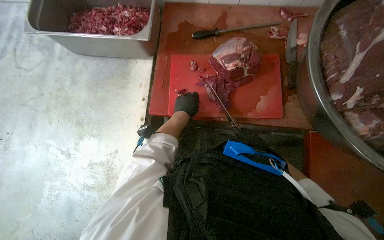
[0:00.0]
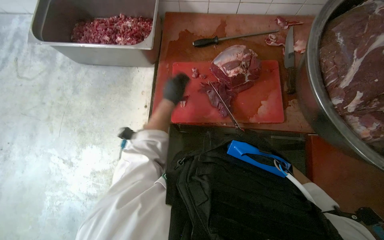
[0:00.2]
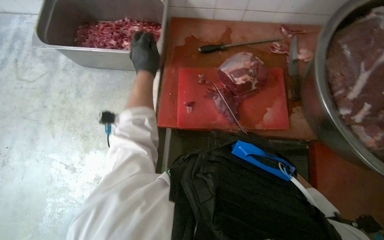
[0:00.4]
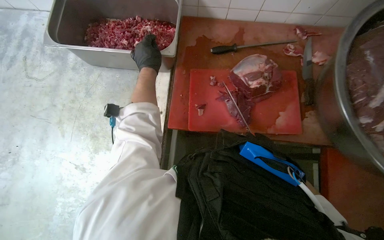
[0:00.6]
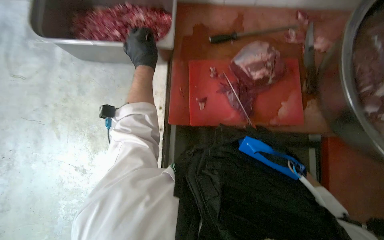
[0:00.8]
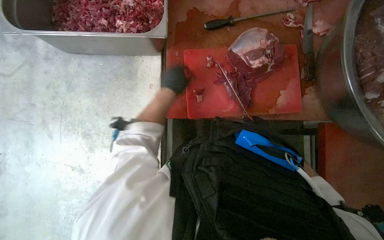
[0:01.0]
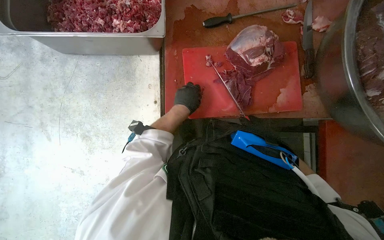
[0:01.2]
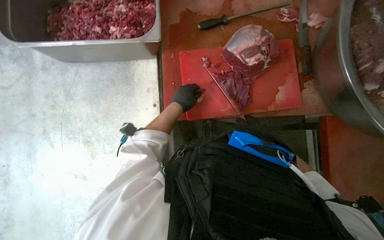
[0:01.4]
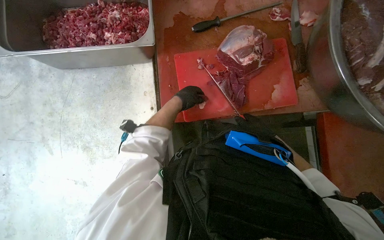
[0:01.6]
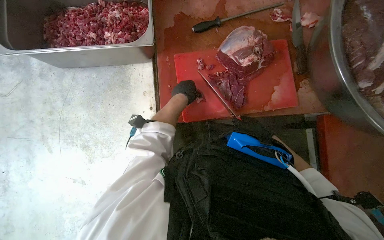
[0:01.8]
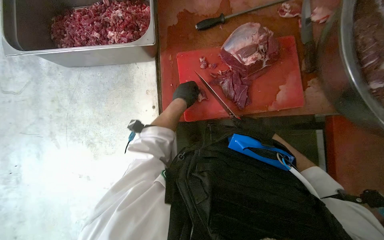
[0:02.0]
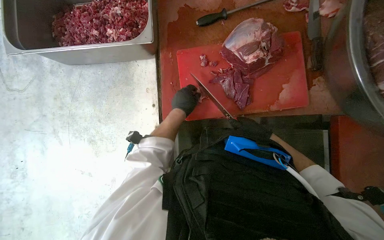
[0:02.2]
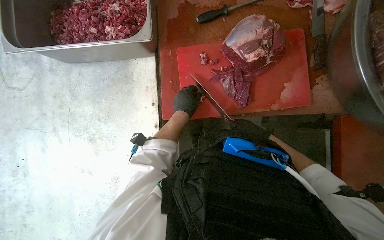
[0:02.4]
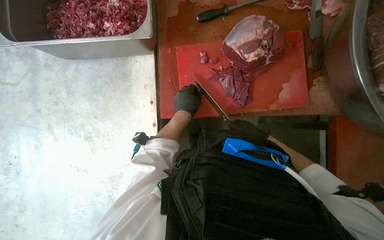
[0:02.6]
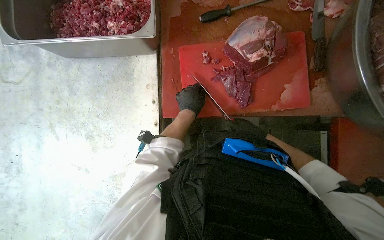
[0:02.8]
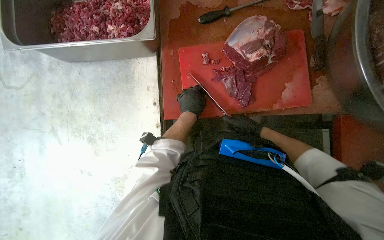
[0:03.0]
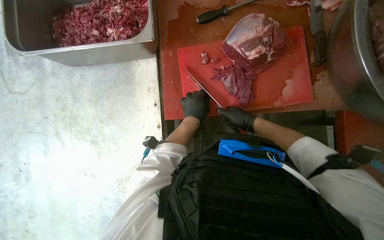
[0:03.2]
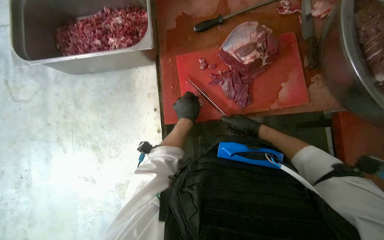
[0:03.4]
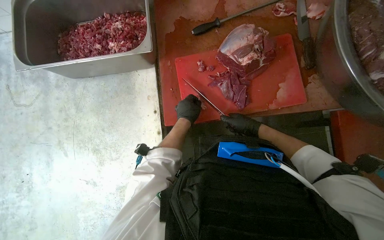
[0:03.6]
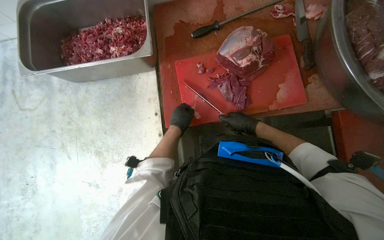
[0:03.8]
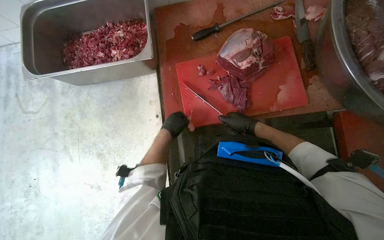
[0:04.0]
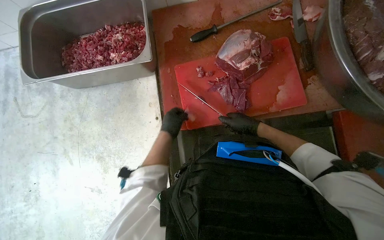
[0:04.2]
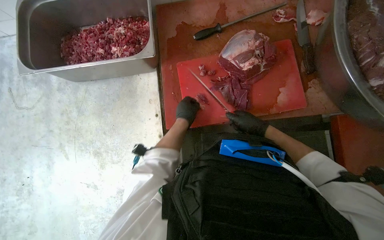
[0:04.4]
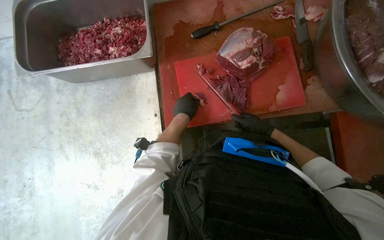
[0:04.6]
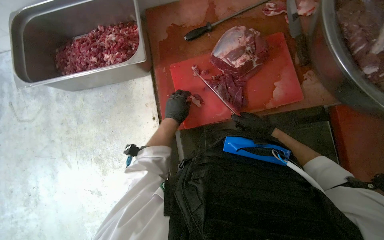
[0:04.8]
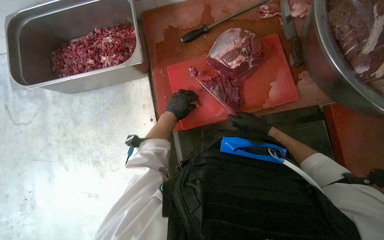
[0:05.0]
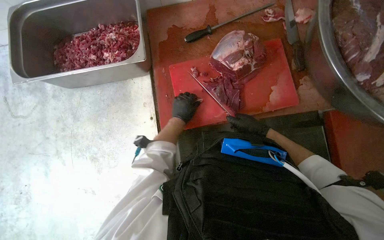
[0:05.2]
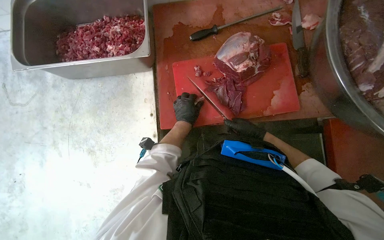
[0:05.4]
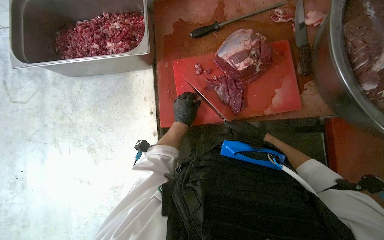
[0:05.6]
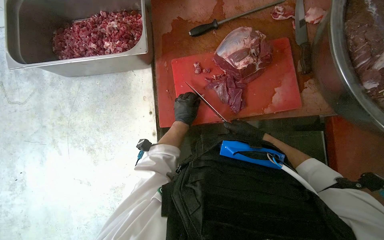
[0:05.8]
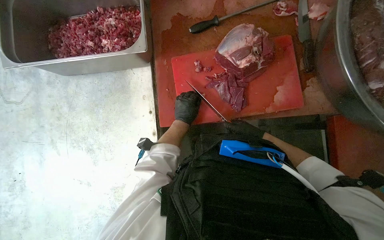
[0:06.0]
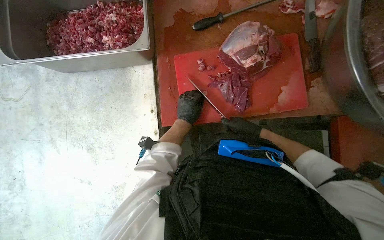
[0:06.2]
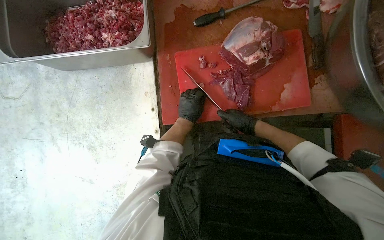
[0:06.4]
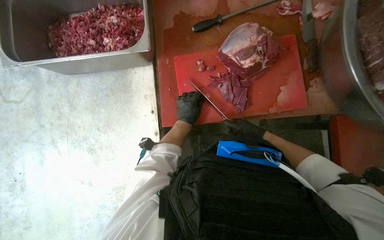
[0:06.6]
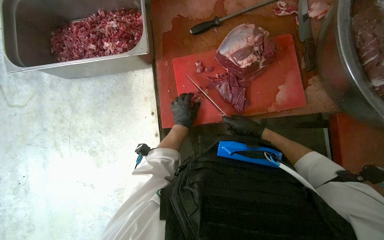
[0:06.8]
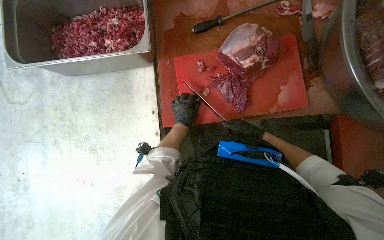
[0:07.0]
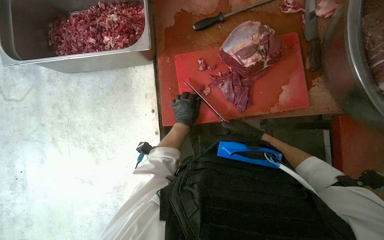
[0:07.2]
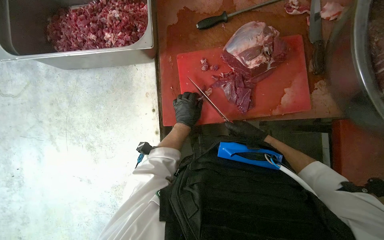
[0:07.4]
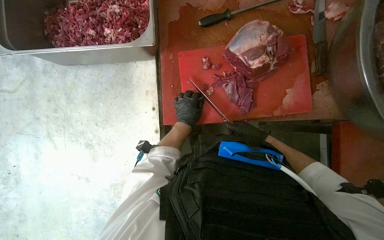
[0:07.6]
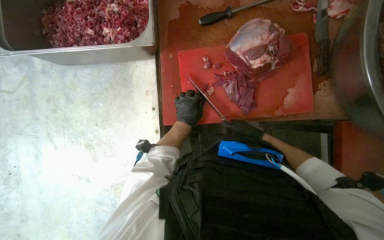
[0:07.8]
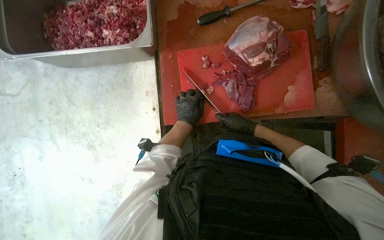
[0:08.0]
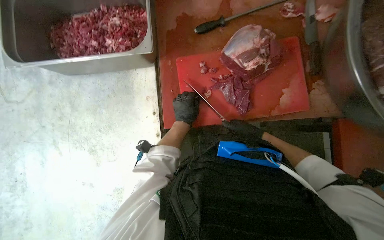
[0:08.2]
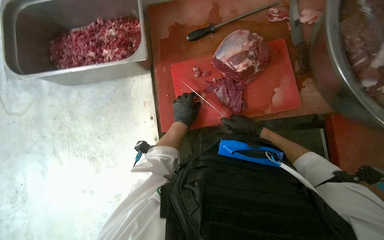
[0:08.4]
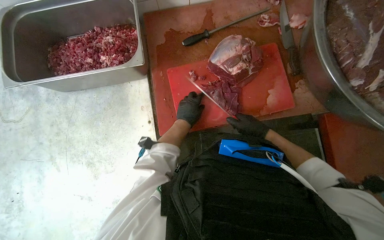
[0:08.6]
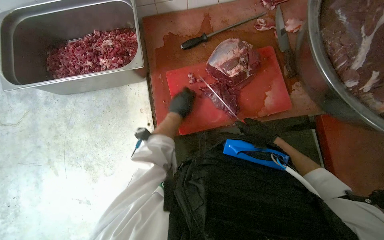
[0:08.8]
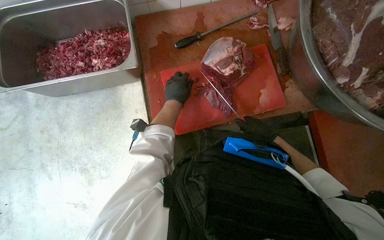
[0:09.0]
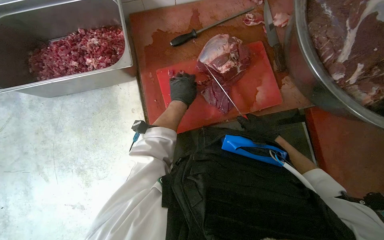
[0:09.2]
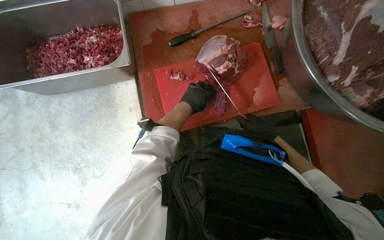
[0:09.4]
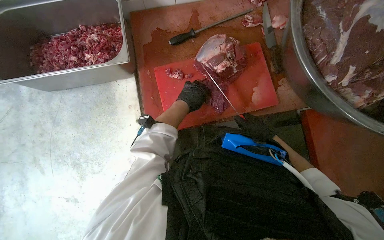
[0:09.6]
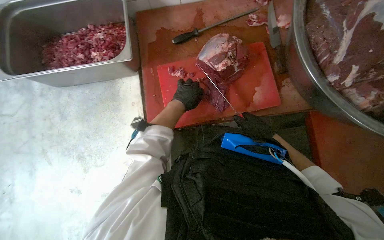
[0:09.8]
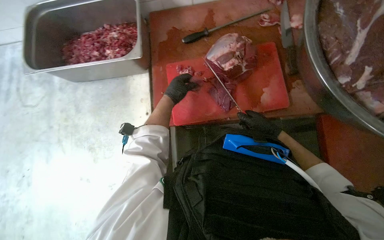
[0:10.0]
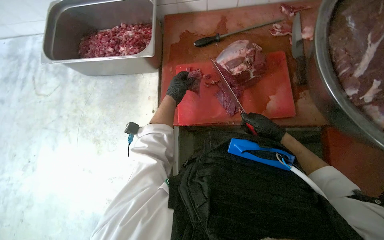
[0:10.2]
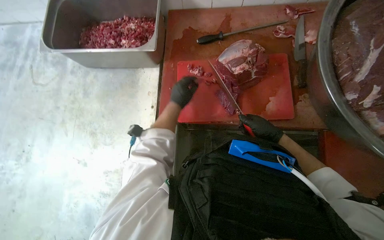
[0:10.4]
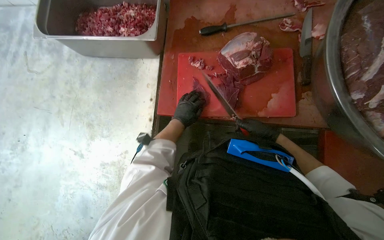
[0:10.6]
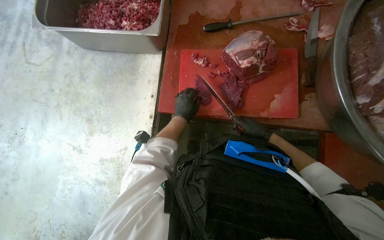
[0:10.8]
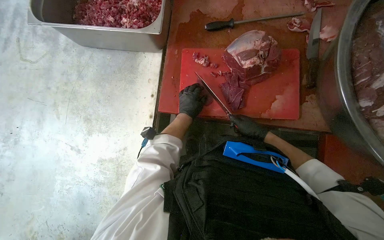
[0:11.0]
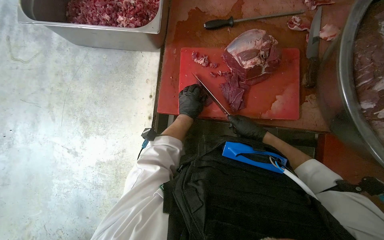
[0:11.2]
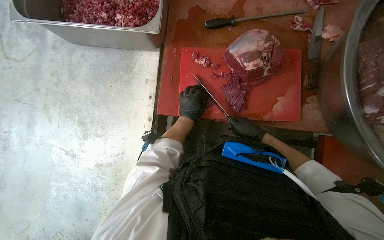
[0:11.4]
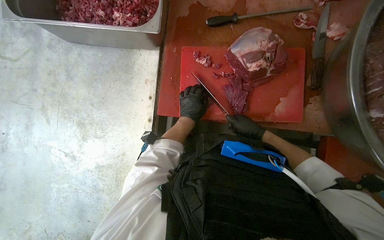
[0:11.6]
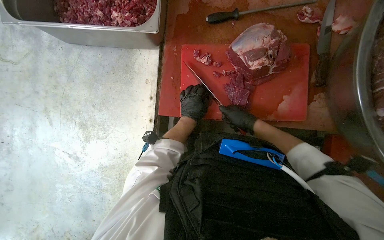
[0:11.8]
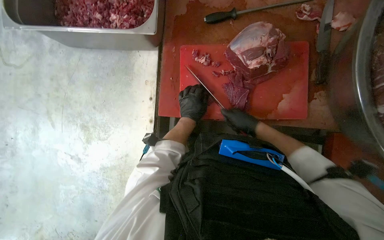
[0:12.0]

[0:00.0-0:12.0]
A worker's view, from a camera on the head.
Job: preparing food.
The whole recording: Cutting meat on board. The worker cuts pieces of meat on a red cutting board with a knife.
0:00.0 to 0:01.6: The left hand moves about 20 cm up the picture and comes back.
0:06.0 to 0:07.6: The hands work in one place, with small movements.
0:07.6 to 0:09.0: The left hand travels up the picture by about 10 cm. Meanwhile the right hand heads nearer to the camera, covering approximately 10 cm.
0:10.4 to 0:12.0: The right hand travels to the left by approximately 10 cm.

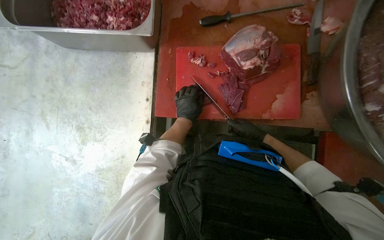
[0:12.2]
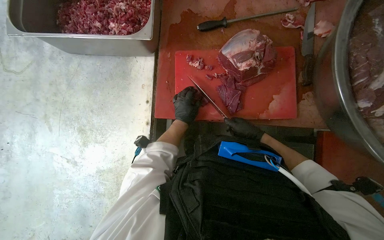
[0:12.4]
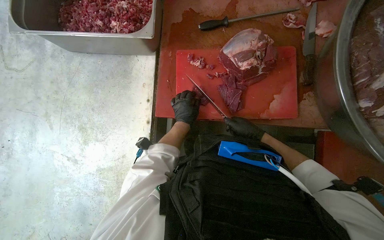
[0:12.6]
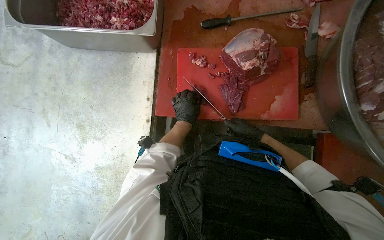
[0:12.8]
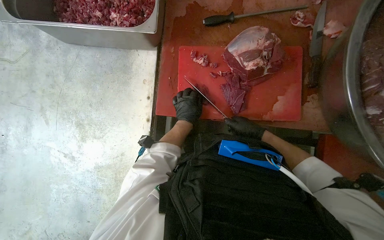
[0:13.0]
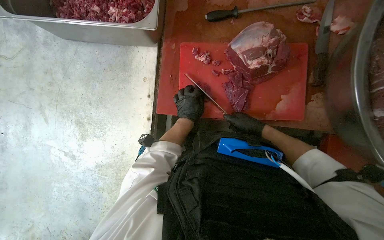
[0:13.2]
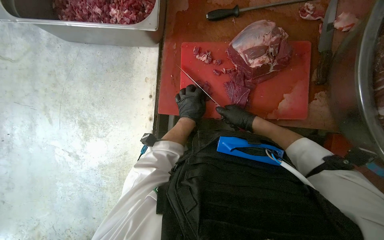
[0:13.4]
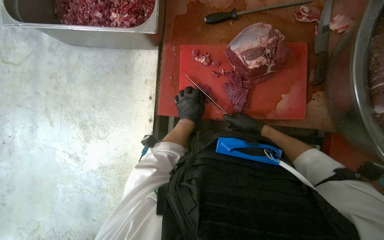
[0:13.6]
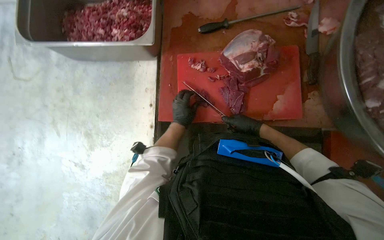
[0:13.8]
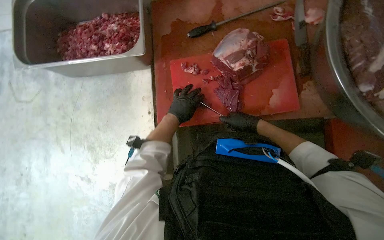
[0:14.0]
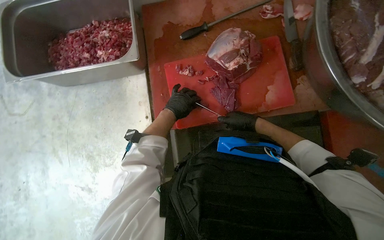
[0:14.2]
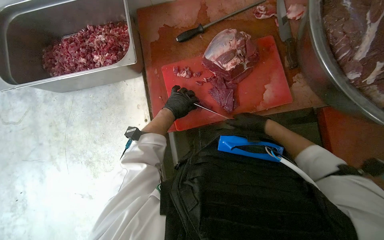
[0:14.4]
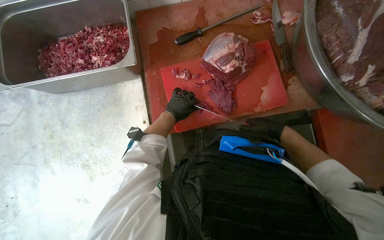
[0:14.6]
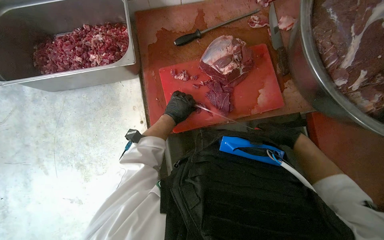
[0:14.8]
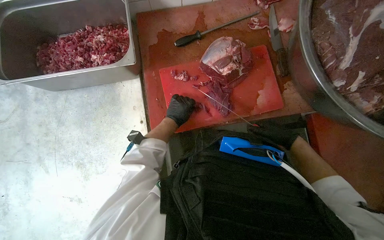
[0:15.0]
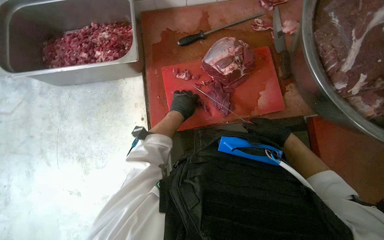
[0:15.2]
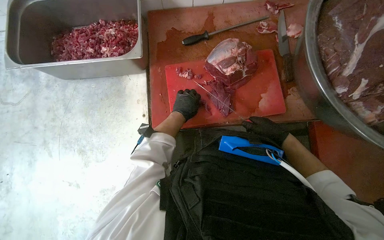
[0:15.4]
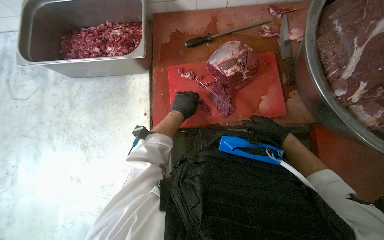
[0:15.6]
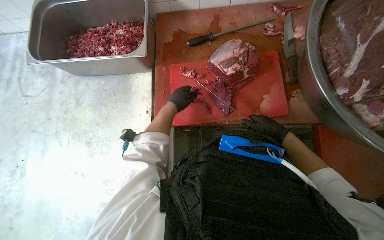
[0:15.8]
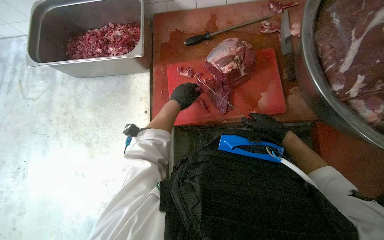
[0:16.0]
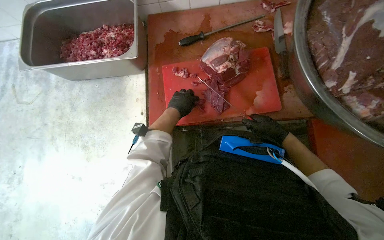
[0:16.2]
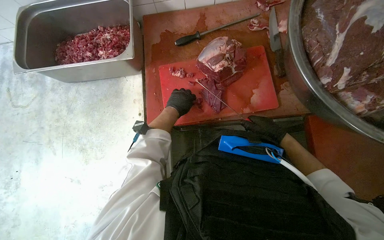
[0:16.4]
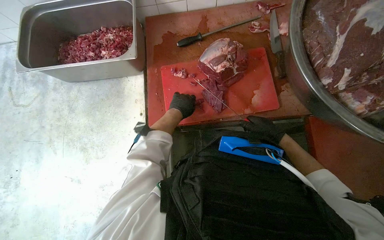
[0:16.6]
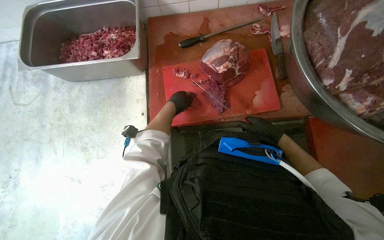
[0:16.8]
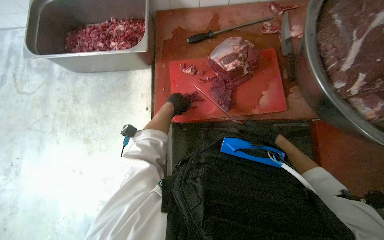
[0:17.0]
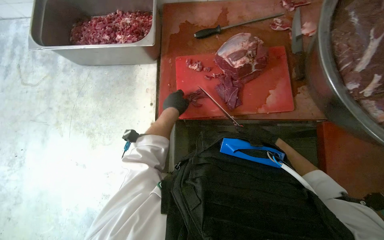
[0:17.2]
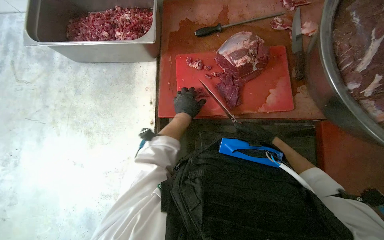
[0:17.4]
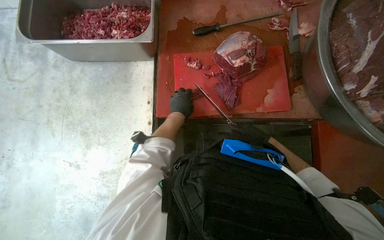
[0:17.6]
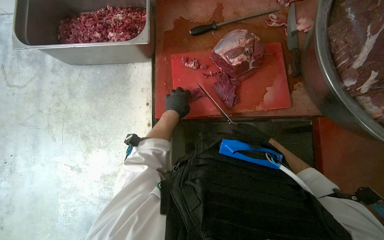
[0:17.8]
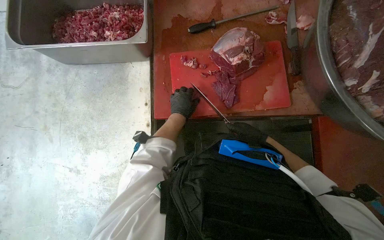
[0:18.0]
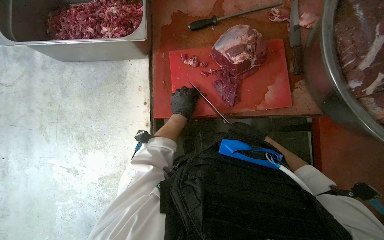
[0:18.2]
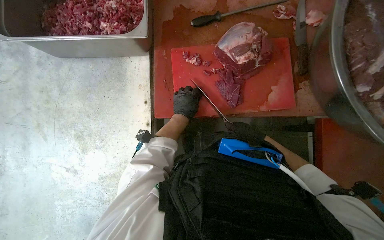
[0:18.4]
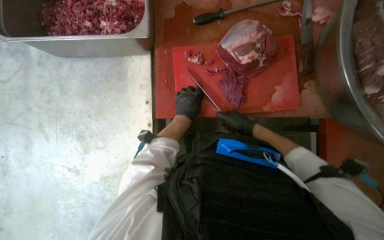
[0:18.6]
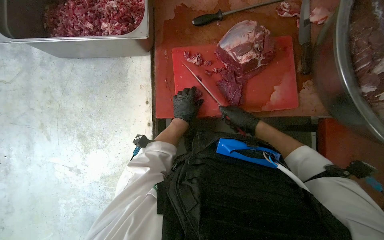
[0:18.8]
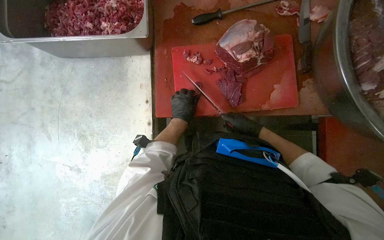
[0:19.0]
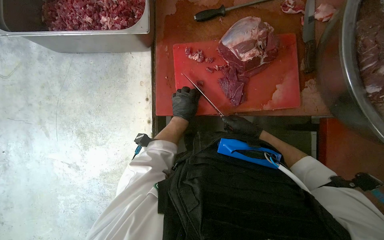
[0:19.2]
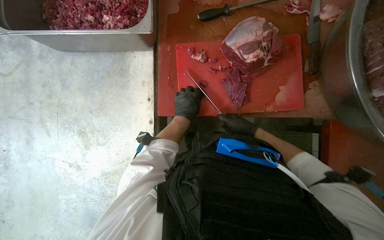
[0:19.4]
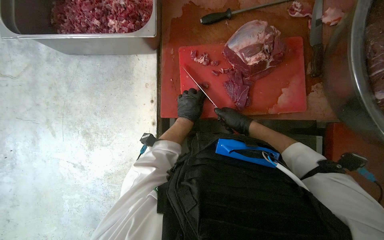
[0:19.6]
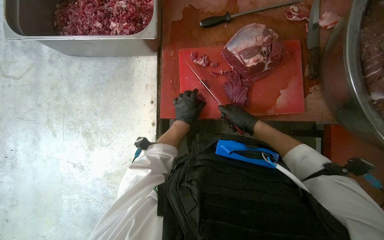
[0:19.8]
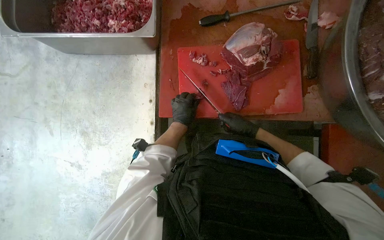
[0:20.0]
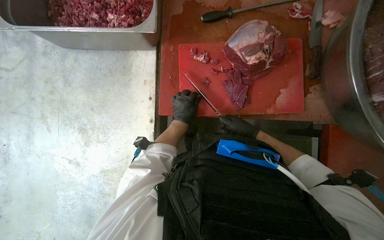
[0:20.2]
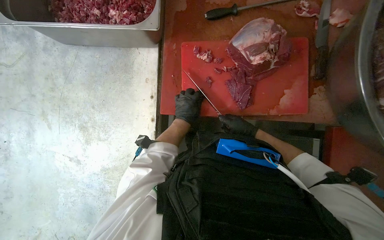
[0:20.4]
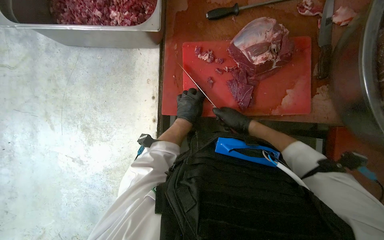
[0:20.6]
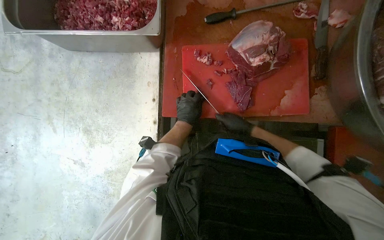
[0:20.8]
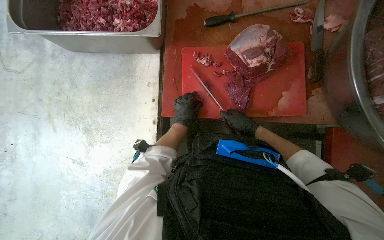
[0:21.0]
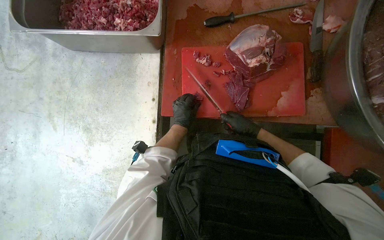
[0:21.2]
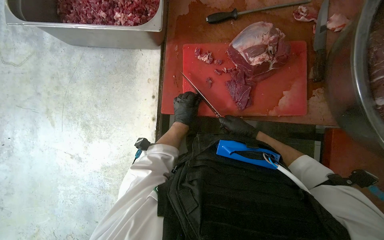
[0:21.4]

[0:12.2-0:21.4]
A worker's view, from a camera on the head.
Job: preparing food.
The whole recording: Cutting meat on board. The worker cuts pieces of meat on a red cutting board with a knife.
0:12.2 to 0:13.8: The hands are busy where they are.
0:13.8 to 0:15.2: The right hand travels nearer to the camera by some 10 cm.
0:15.2 to 0:16.8: The hands work in one place, with small movements.
0:16.8 to 0:18.4: The right hand heads farther from the camera, covering roughly 10 cm.
0:18.4 to 0:19.8: The hands make small movements and keep their place.
0:19.8 to 0:21.4: The hands are busy where they are.
